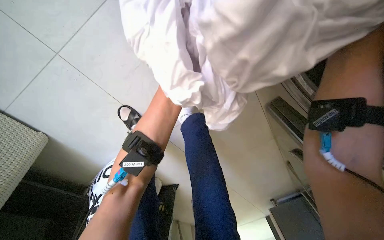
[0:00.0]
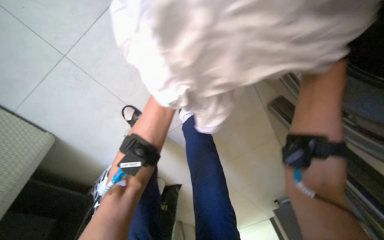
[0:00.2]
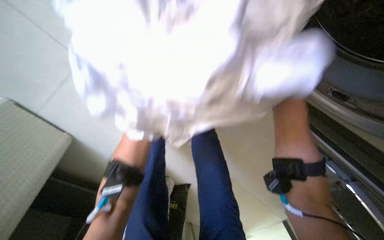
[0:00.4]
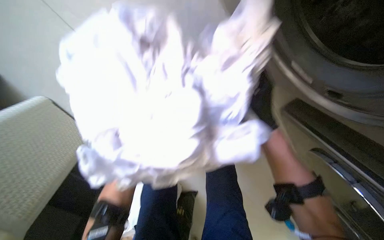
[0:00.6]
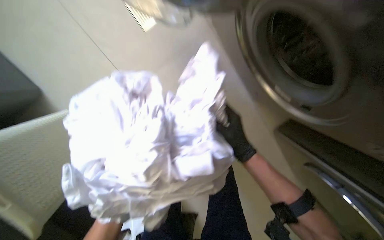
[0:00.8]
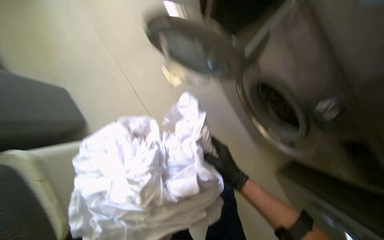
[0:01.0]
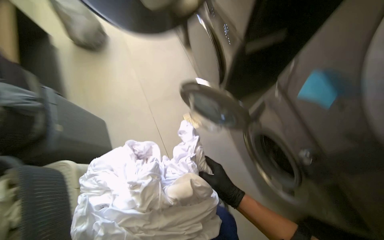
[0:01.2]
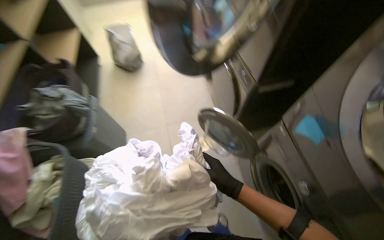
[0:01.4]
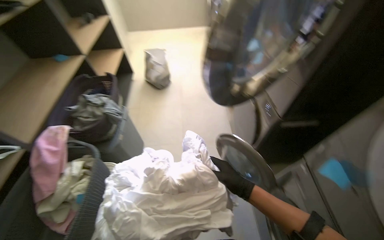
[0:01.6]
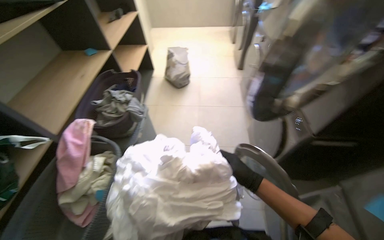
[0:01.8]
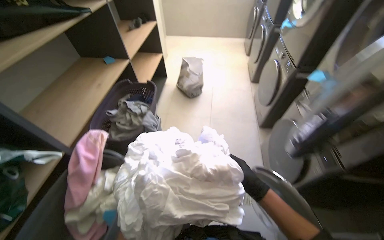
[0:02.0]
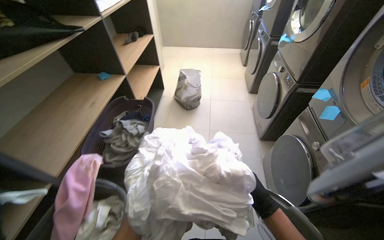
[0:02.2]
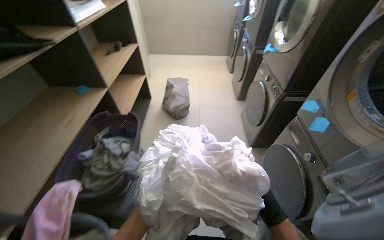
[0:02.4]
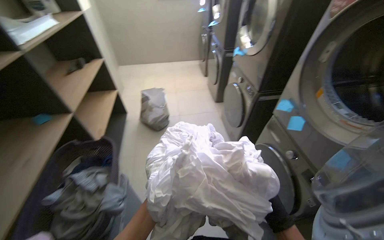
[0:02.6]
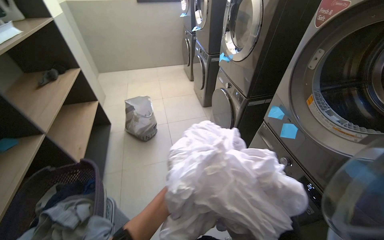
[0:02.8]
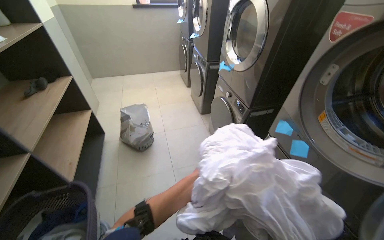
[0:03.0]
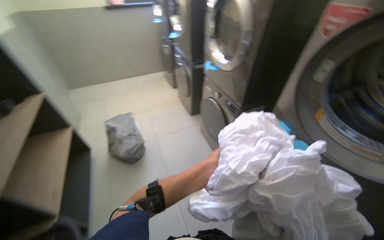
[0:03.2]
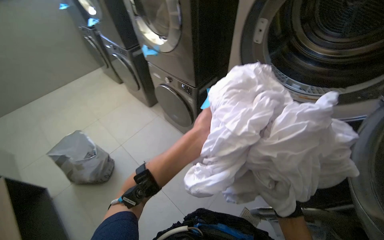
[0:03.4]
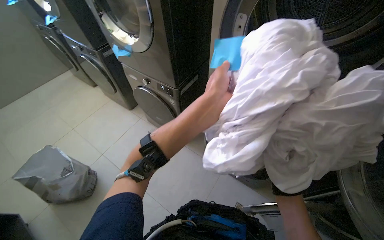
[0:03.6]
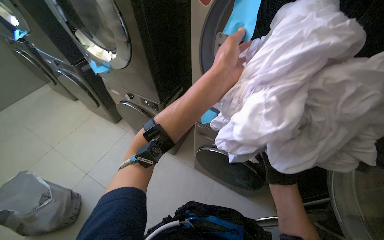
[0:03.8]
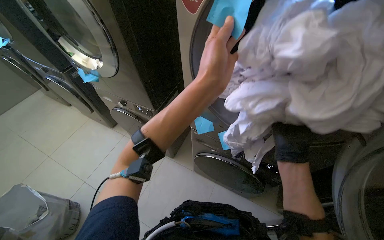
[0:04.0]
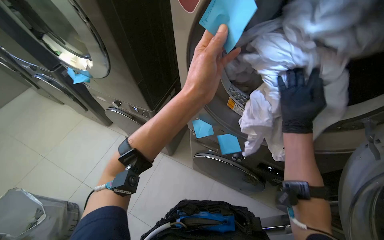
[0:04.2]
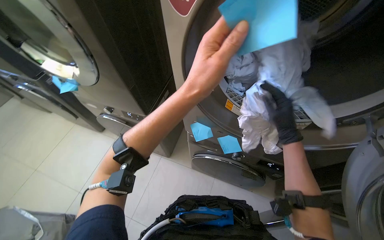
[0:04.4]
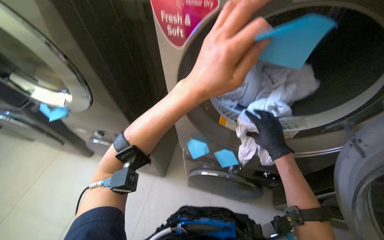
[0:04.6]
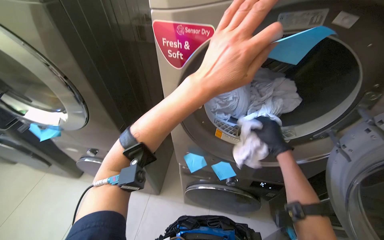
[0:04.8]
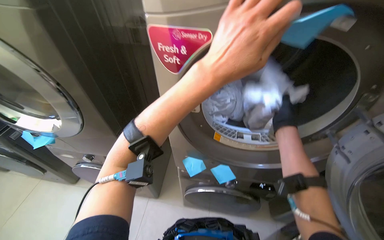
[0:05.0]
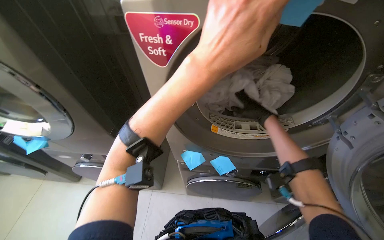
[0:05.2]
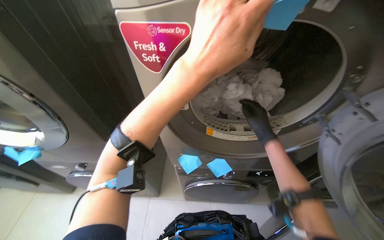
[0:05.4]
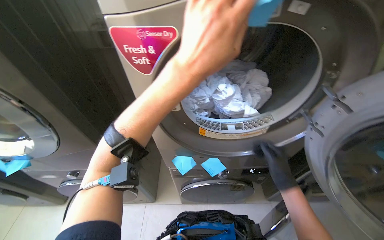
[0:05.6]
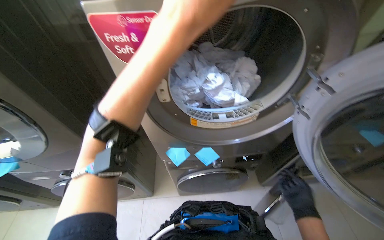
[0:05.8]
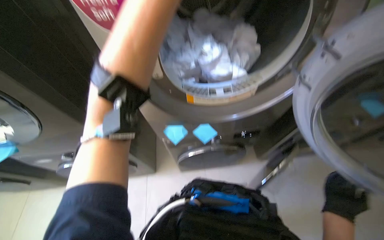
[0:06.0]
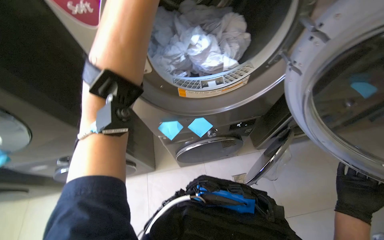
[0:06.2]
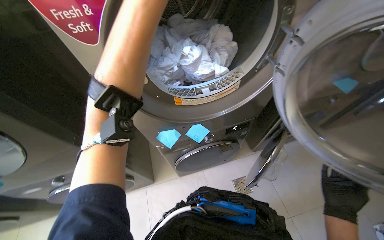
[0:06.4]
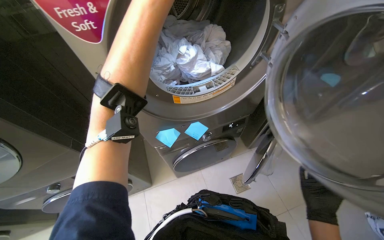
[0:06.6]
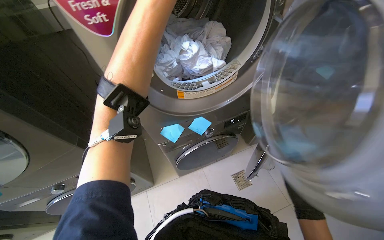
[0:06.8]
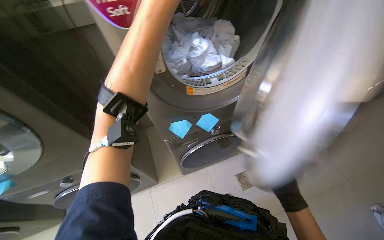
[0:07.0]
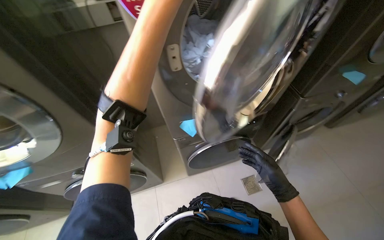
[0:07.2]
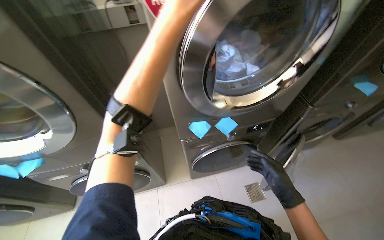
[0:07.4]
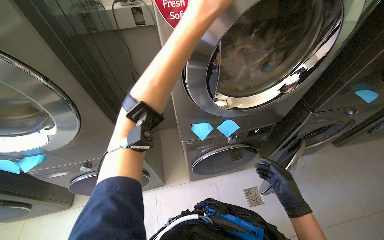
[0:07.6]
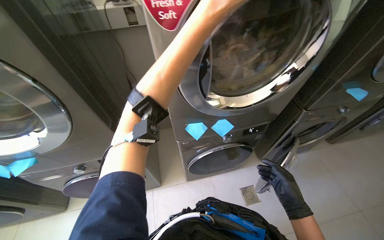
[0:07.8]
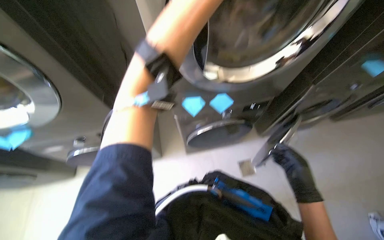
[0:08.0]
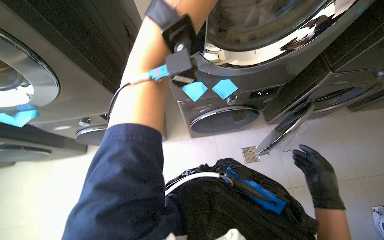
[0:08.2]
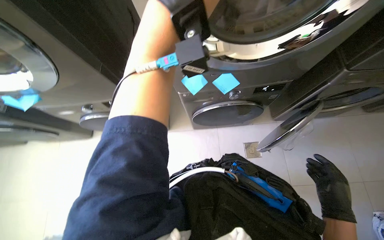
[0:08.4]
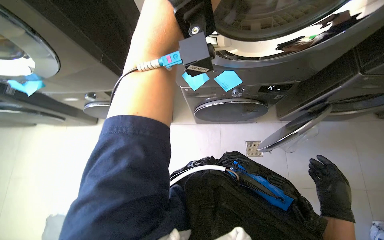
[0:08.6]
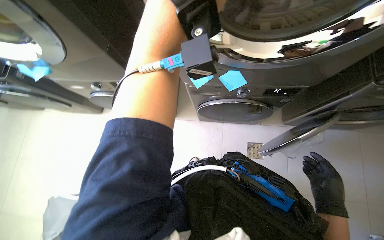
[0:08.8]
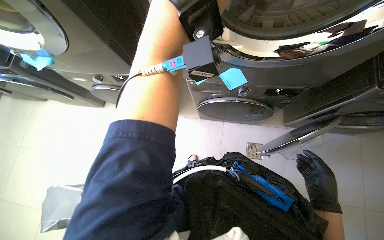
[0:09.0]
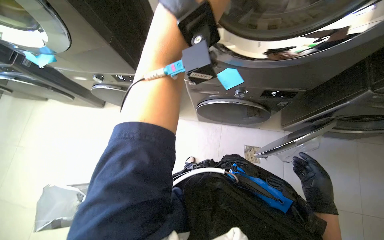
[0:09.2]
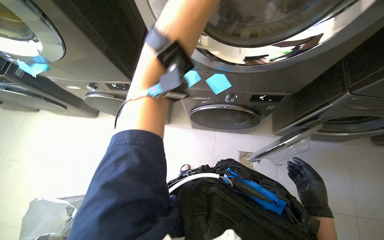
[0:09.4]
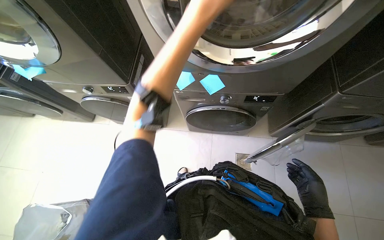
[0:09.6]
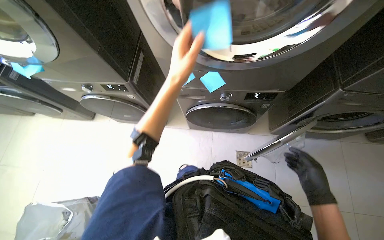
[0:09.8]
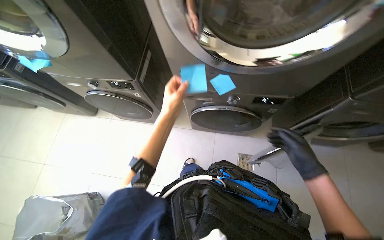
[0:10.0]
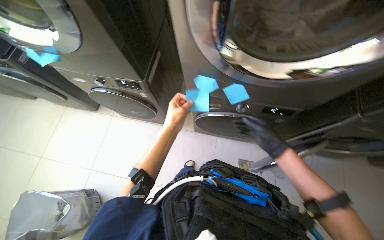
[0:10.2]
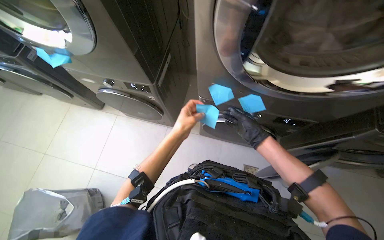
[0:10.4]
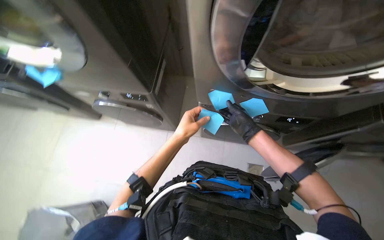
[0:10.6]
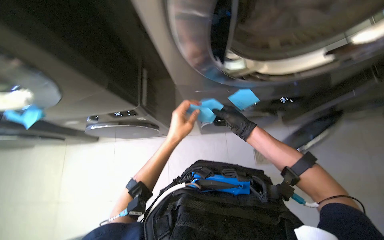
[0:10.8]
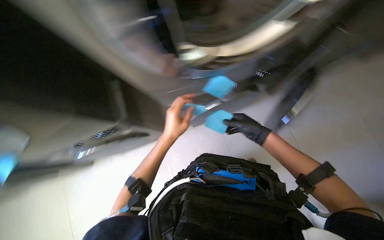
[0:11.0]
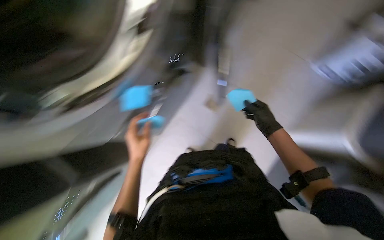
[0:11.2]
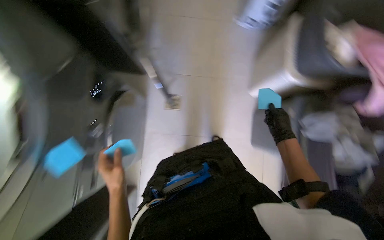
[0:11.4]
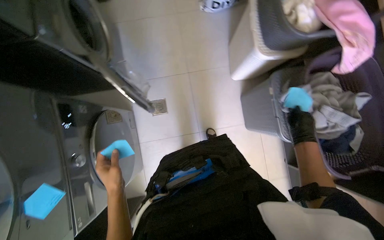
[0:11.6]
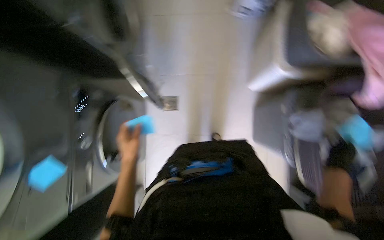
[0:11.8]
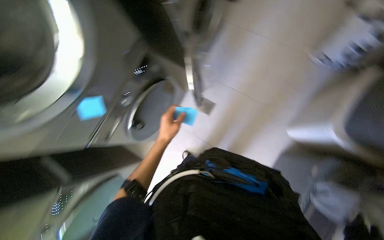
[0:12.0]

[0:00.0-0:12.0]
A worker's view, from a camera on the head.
Job: organizing items.
The whole recording: Applying sticky notes to machines. The worker applies blue sticky notes to the front of the laundry machines.
0:00.0 to 0:01.6: The head travels roughly 50 cm. The camera pitches upward, by some 40 degrees.
0:01.6 to 0:03.0: The head travels some 60 cm.
0:03.0 to 0:04.4: The wearer's head swings roughly 55 degrees to the right.
0:04.4 to 0:06.0: The wearer's head swings roughly 25 degrees to the right. The right hand travels down the picture and to the right by roughly 35 cm.
0:06.0 to 0:07.6: The right hand shifts roughly 20 cm to the left.
0:07.6 to 0:09.0: The wearer's head swings approximately 20 degrees to the left. The view tips downward by about 25 degrees. The right hand travels to the right by about 20 cm.
0:09.0 to 0:10.4: The right hand is displaced up the picture, to the left and farther from the camera by some 35 cm.

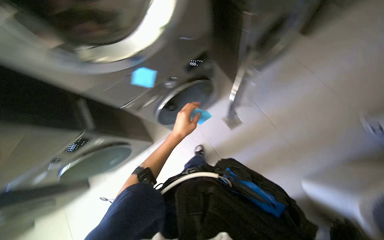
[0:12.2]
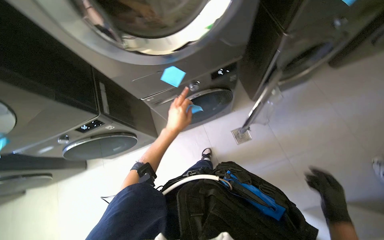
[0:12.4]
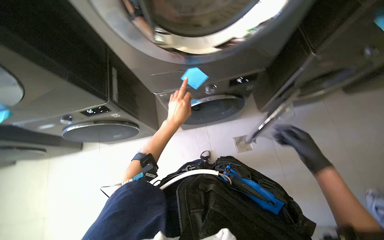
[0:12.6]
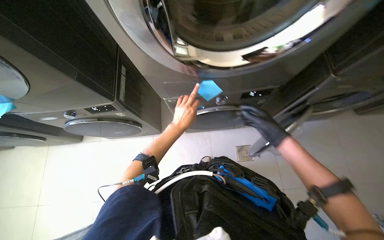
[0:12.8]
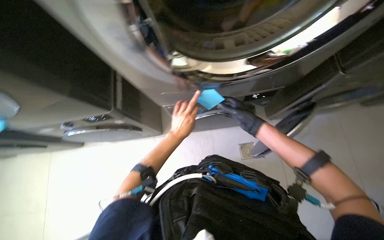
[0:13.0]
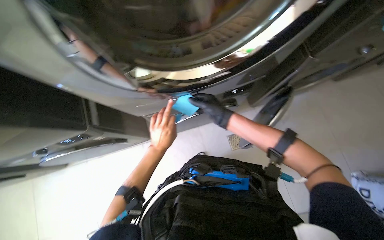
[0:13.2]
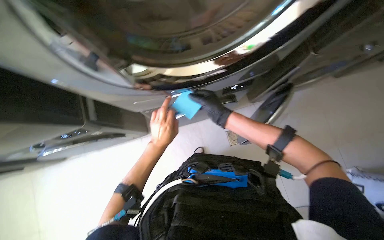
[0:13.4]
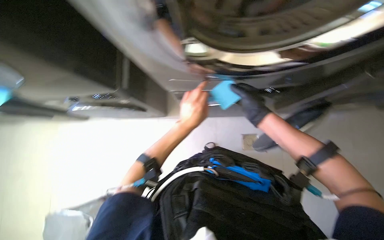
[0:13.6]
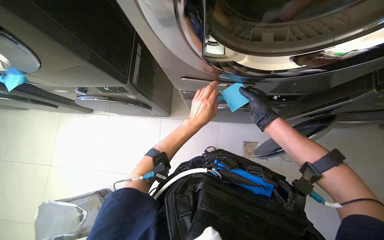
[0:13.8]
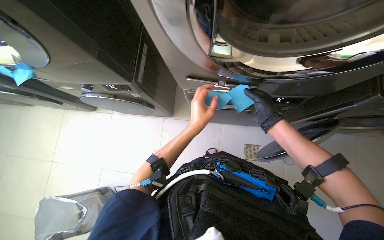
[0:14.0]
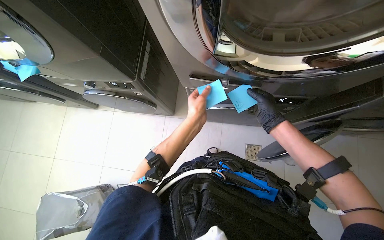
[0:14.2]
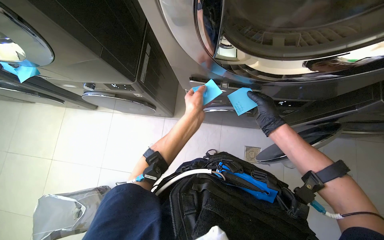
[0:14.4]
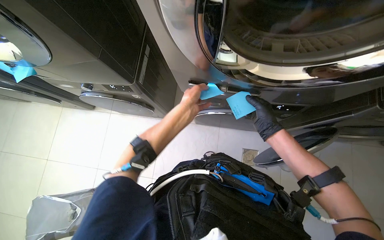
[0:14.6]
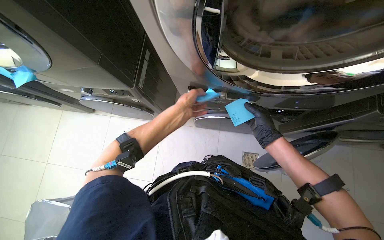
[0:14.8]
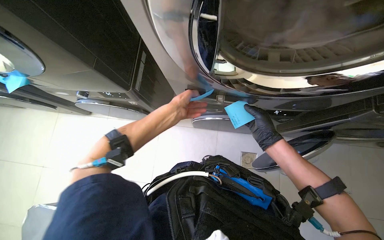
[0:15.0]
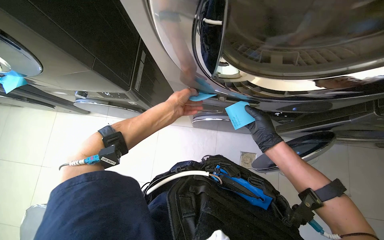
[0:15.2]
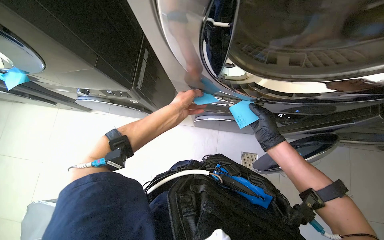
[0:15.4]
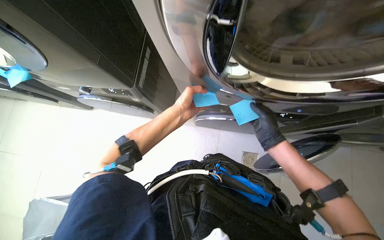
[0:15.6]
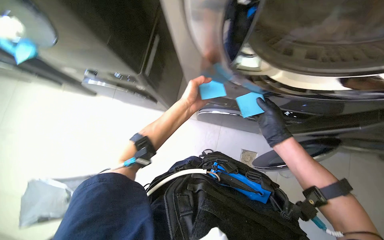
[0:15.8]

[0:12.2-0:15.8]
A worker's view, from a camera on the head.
Job: organizing items.
The whole recording: Applying sticky notes to machines. The worker applies blue sticky notes to the front of the laundry machines.
0:12.2 to 0:14.0: Everything in view rotates approximately 40 degrees clockwise.

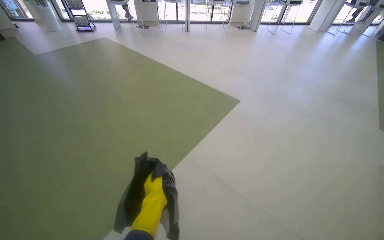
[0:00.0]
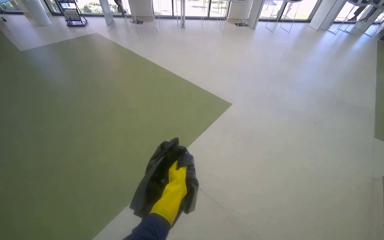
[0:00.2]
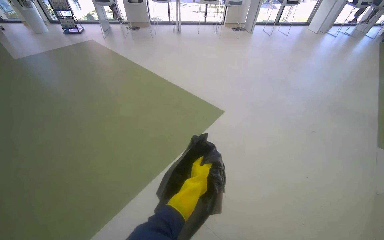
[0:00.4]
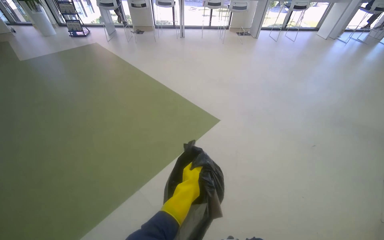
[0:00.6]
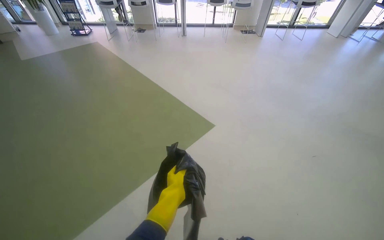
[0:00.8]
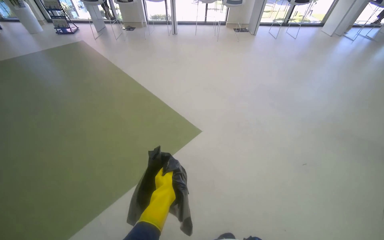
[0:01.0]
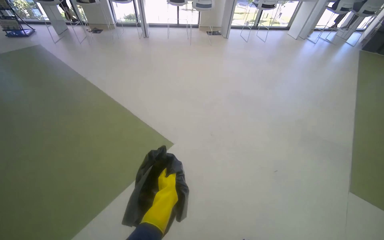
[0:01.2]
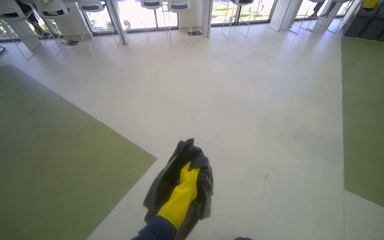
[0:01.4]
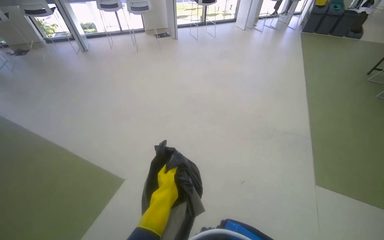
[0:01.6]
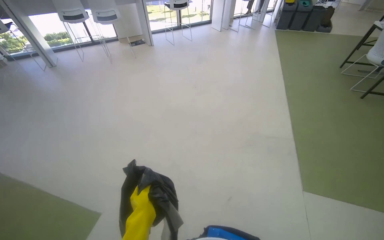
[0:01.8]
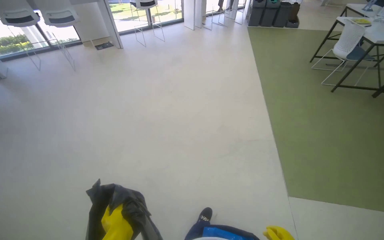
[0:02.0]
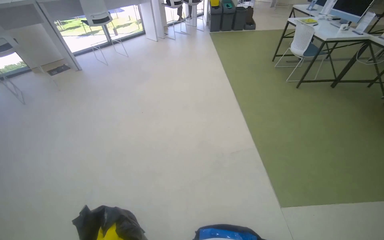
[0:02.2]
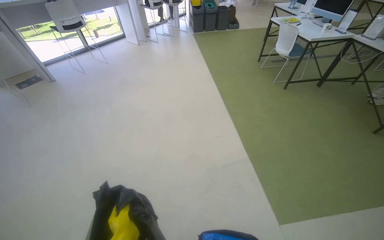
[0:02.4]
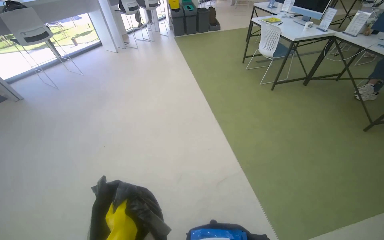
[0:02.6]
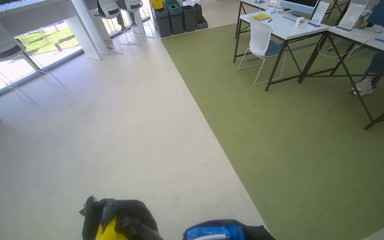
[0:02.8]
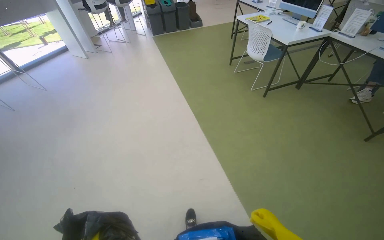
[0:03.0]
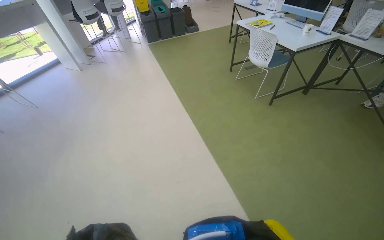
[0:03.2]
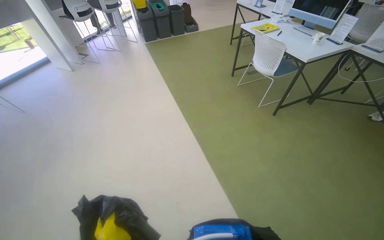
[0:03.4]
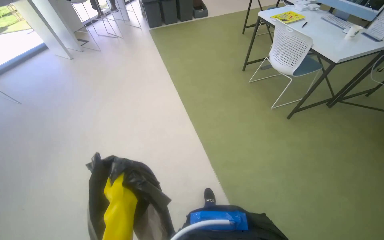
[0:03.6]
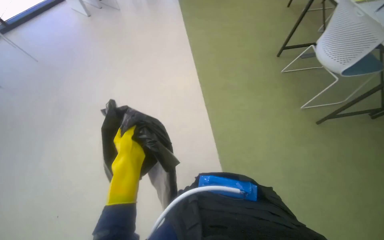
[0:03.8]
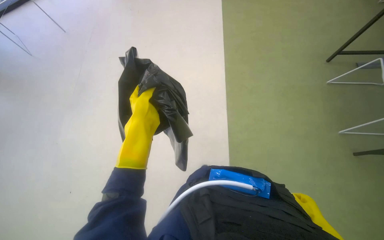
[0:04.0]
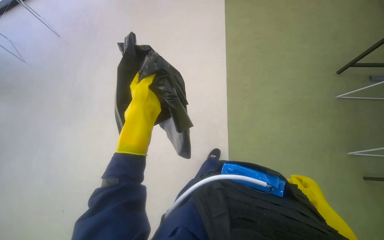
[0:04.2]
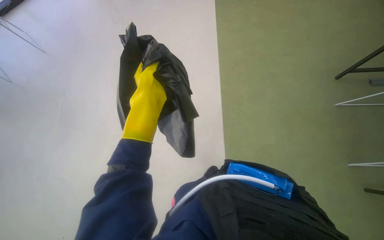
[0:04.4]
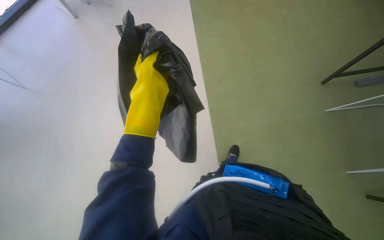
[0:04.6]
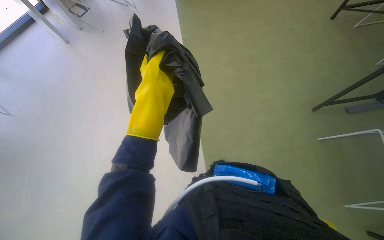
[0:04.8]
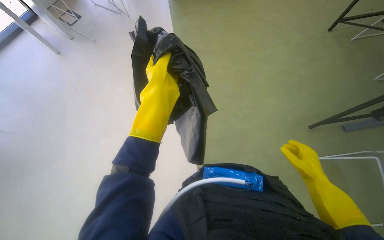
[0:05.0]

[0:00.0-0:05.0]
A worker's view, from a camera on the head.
Job: managing trash.
The whole recording: Replacing trash bags in bins. The worker replaces trash bags in the recycling bins.
0:00.0 to 0:01.6: The camera is carried approximately 1.5 m.
0:01.6 to 0:03.4: The camera travels approximately 2 m. The wearer looks about 45 degrees further to the right.
